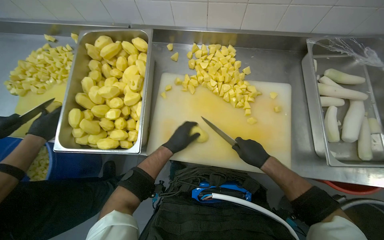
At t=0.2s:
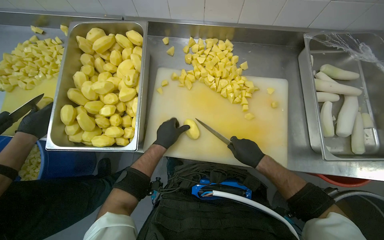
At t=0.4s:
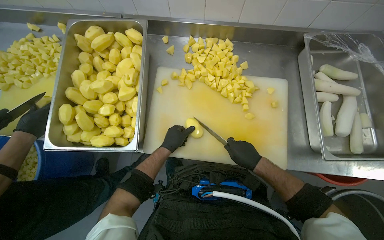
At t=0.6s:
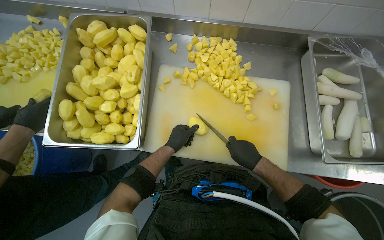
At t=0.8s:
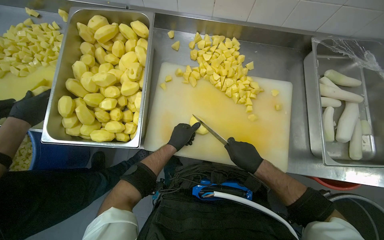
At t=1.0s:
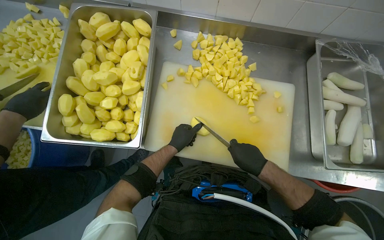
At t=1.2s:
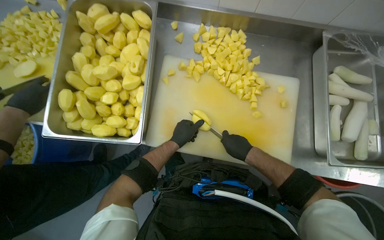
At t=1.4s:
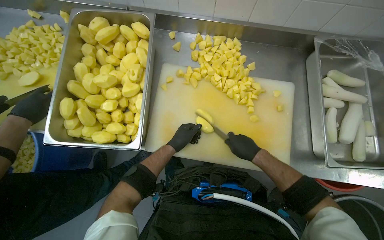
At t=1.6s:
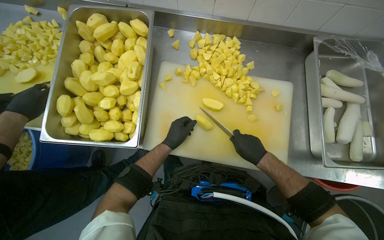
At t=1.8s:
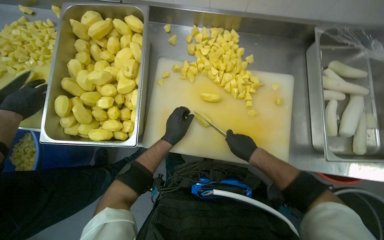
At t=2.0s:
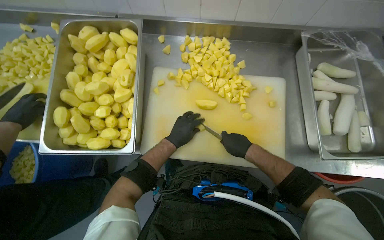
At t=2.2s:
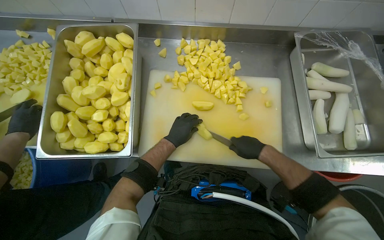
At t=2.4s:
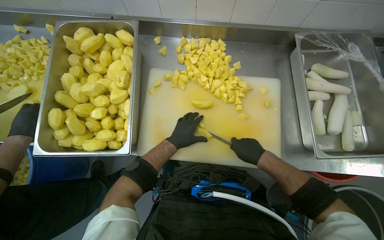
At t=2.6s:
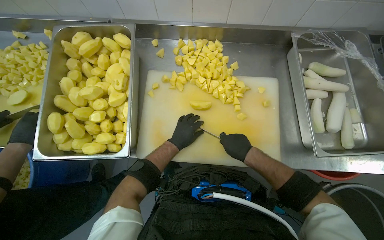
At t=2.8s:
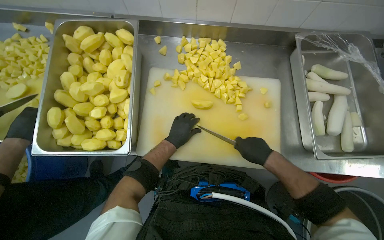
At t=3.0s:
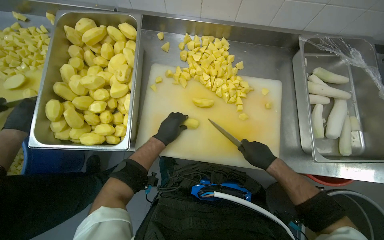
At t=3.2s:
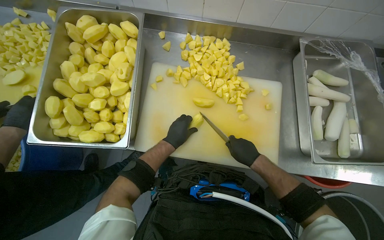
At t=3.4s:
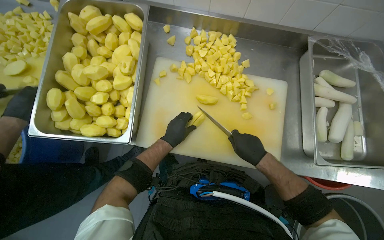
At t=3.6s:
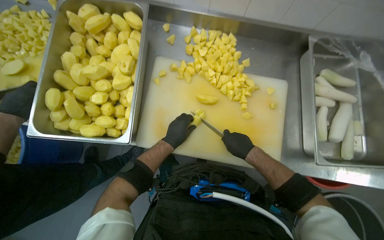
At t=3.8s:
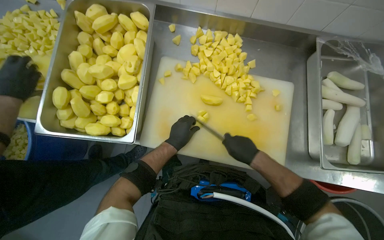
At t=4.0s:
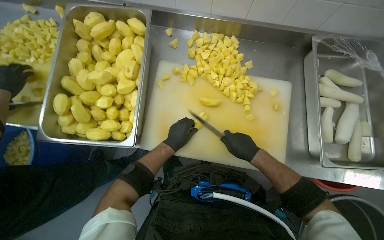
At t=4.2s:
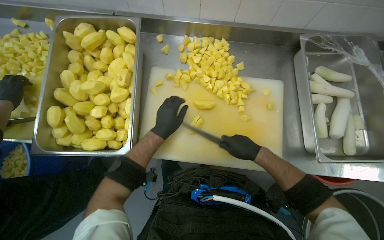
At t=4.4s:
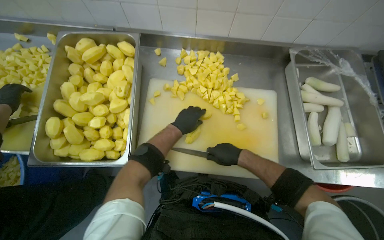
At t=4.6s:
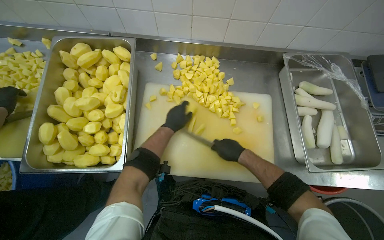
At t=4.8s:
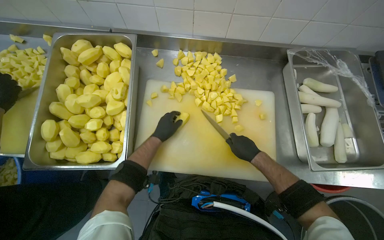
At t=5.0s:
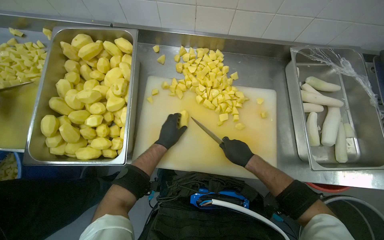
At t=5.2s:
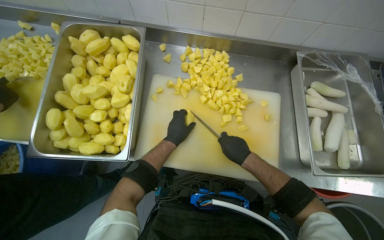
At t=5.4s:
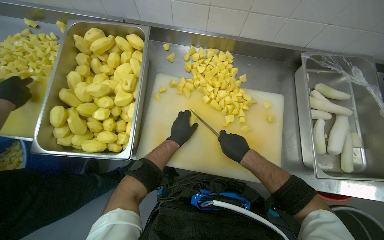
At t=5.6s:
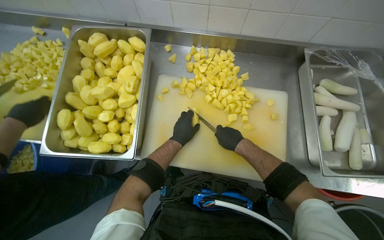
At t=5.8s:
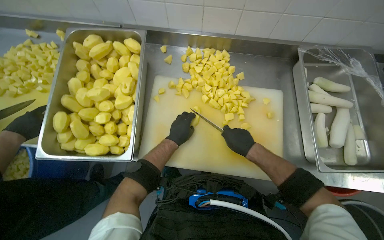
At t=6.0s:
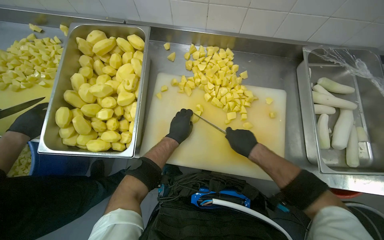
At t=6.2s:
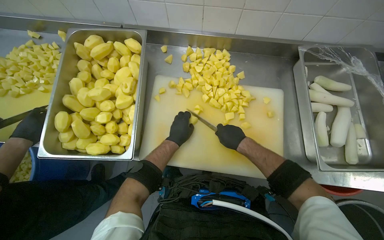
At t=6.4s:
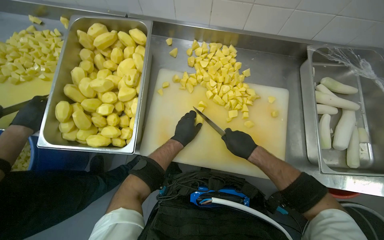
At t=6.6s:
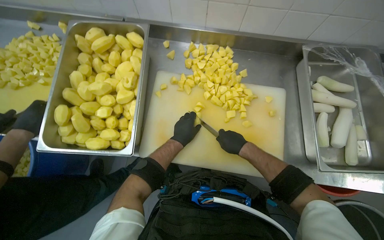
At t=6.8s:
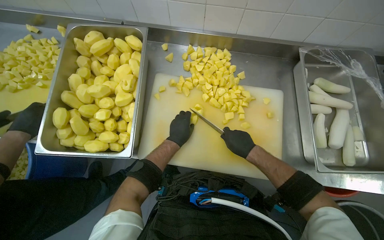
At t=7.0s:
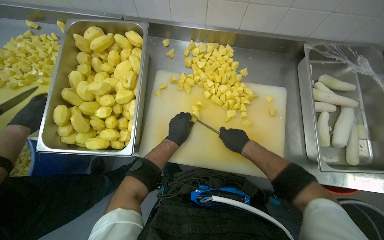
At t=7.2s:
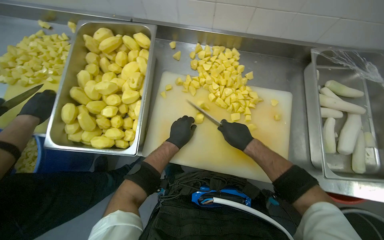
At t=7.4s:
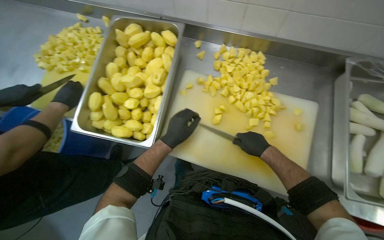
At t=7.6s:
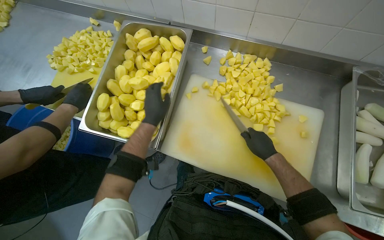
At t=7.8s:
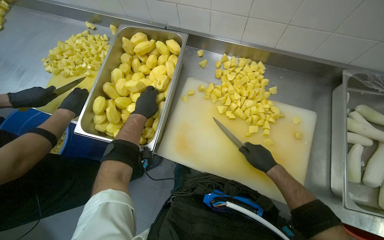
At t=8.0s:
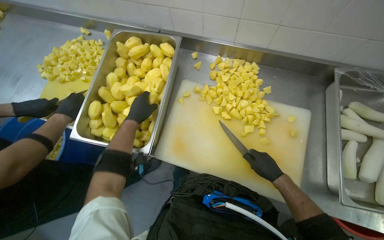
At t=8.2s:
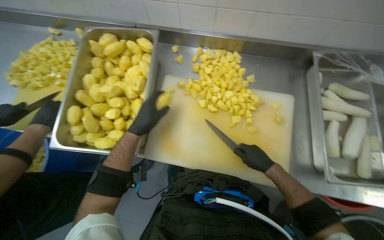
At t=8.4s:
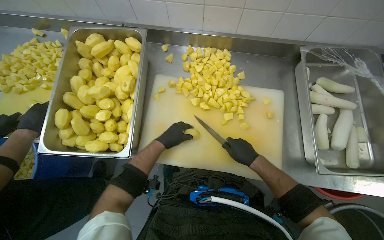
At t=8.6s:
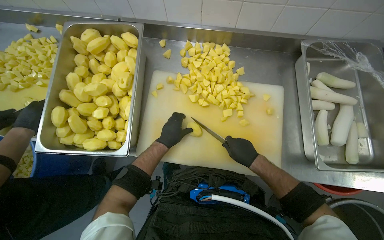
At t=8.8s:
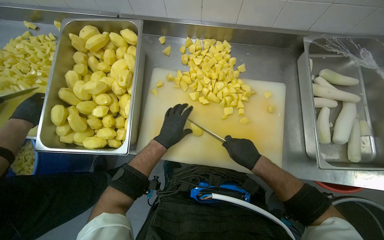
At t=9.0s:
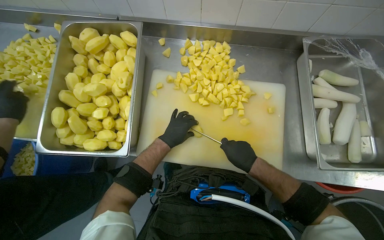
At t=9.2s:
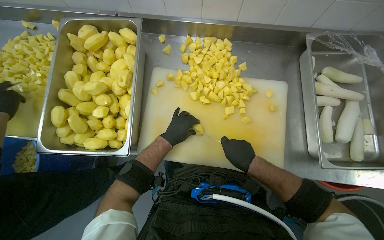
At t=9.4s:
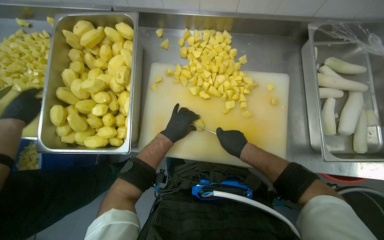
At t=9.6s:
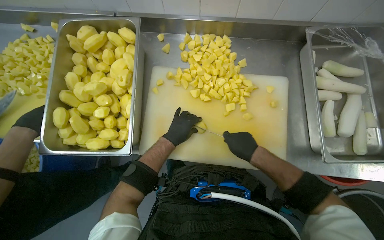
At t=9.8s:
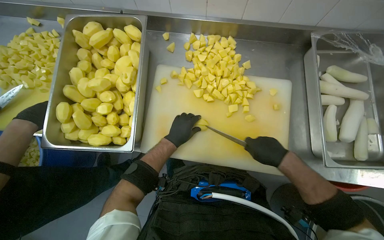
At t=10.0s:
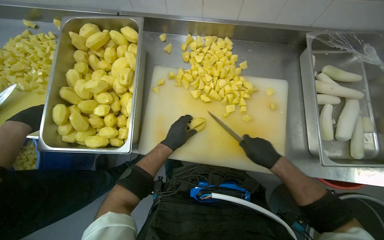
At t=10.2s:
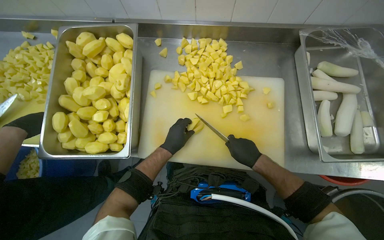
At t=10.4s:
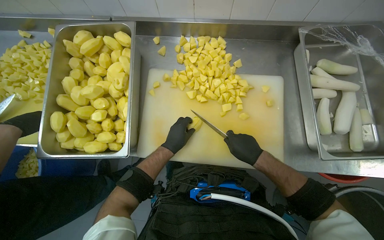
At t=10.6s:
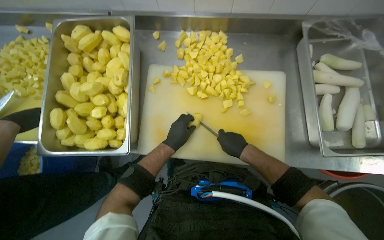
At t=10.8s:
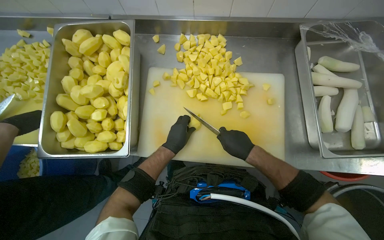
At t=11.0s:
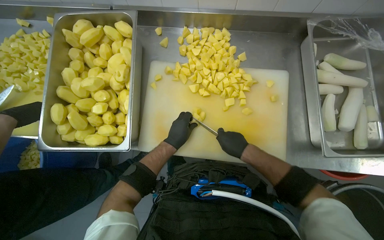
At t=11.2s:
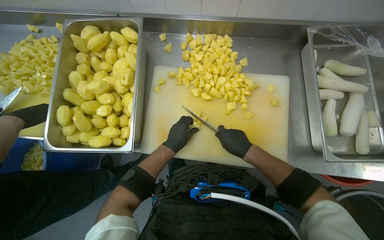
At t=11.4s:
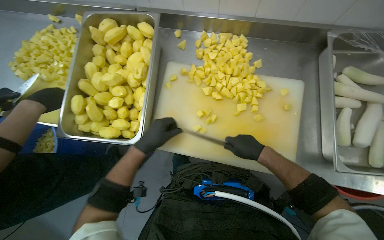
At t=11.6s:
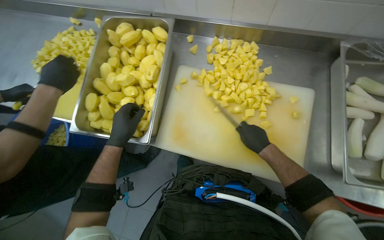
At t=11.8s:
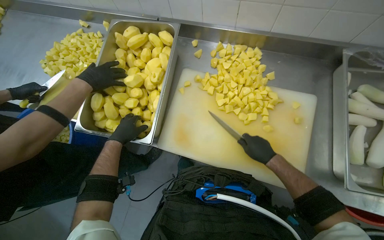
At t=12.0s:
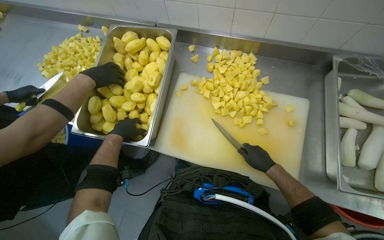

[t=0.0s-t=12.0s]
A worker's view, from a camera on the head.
Job: preparing food.
The whole recording: Cutting potatoes into pieces. The worker cuts peeled potatoes into smaller pieces on a white cutting board.
t=0.0s to t=3.0s: The hands work in one place, with small movements.
t=3.0s to t=4.4s: The right hand travels to the left by approximately 10 cm.
t=4.4s to t=6.0s: The hands work in one place, with small movements.
t=6.0s to t=7.6s: The left hand goes approximately 20 cm to the left and nearer to the camera.
t=7.6s to t=9.0s: The left hand heads farther from the camera, covering approximately 10 cm.
t=9.0s to t=10.4s: The hands make small movements and keep their place.
t=10.4s to t=12.0s: The left hand moves to the left, roughly 25 cm.

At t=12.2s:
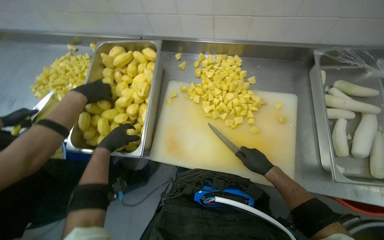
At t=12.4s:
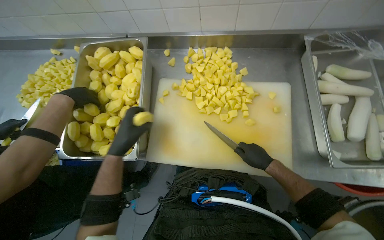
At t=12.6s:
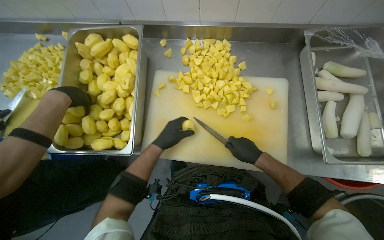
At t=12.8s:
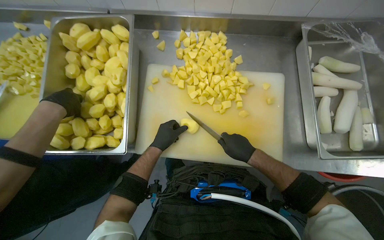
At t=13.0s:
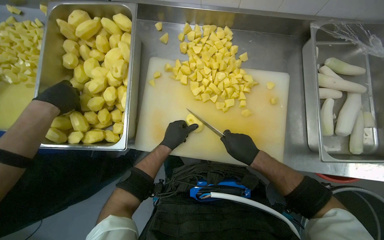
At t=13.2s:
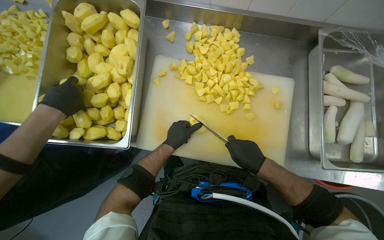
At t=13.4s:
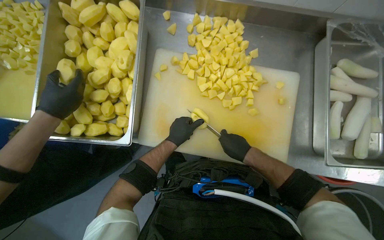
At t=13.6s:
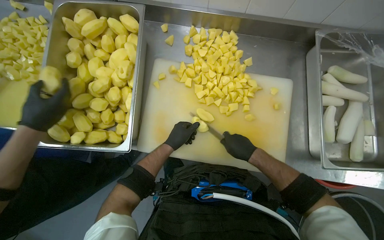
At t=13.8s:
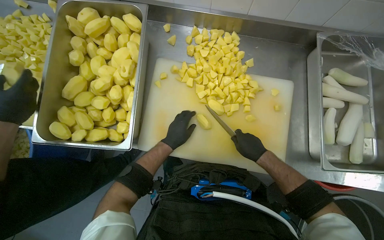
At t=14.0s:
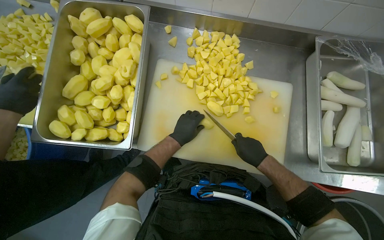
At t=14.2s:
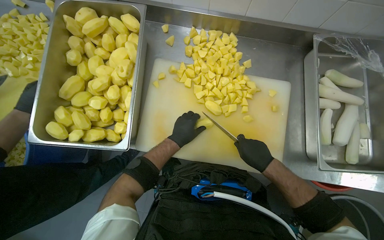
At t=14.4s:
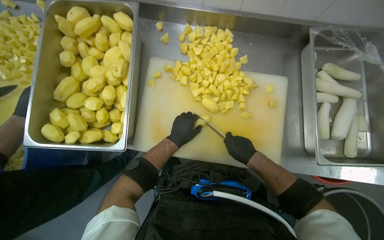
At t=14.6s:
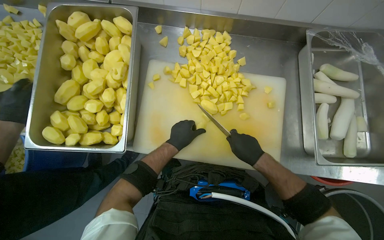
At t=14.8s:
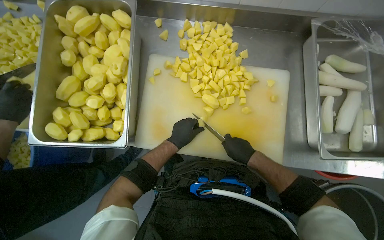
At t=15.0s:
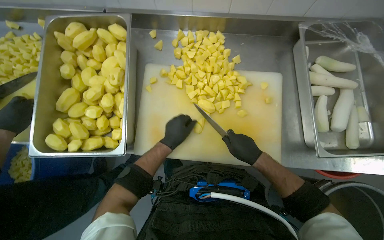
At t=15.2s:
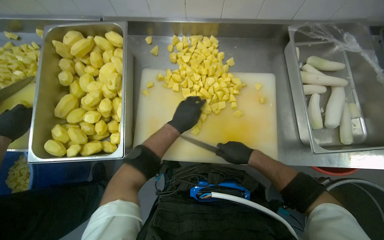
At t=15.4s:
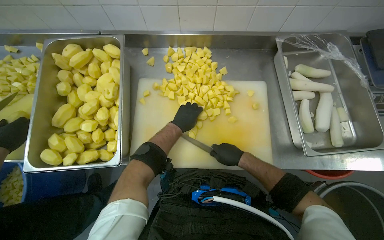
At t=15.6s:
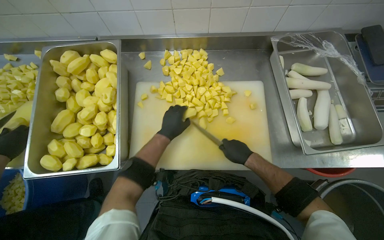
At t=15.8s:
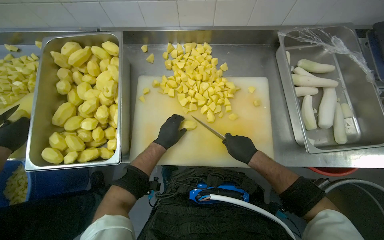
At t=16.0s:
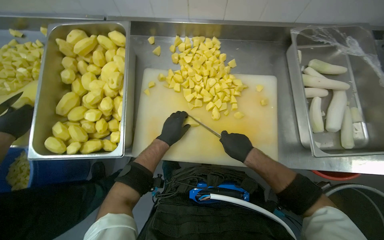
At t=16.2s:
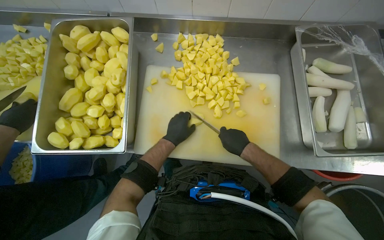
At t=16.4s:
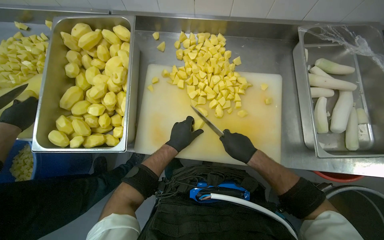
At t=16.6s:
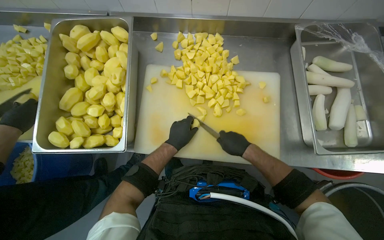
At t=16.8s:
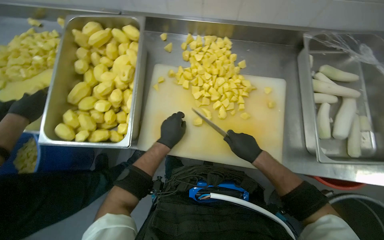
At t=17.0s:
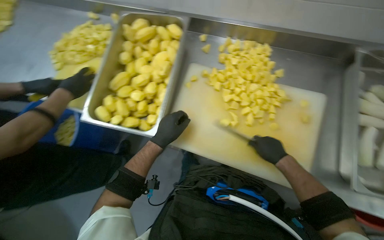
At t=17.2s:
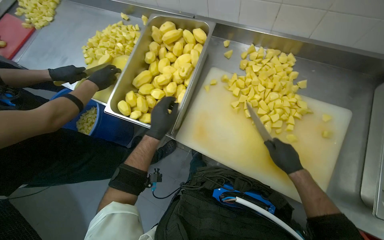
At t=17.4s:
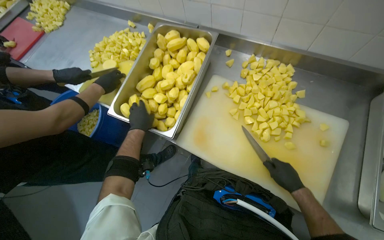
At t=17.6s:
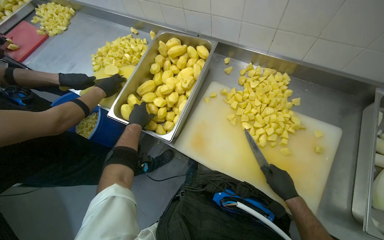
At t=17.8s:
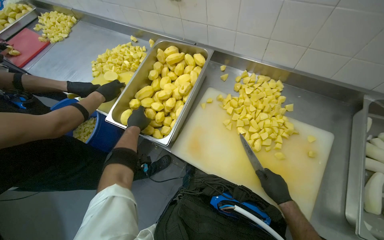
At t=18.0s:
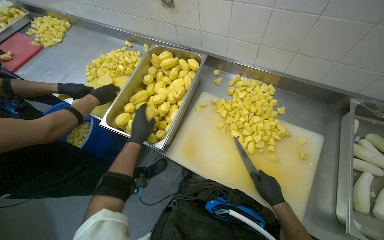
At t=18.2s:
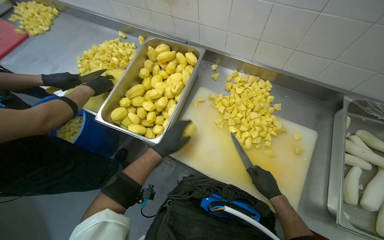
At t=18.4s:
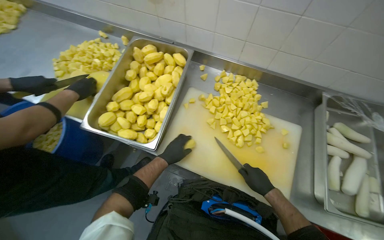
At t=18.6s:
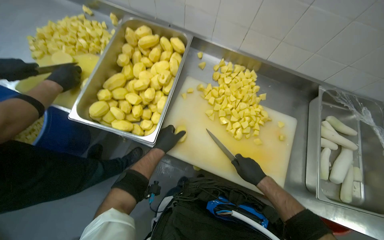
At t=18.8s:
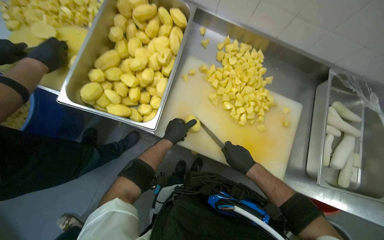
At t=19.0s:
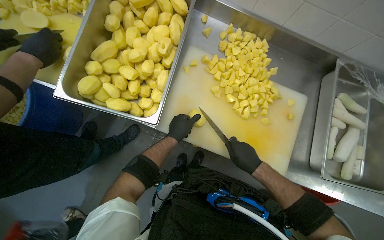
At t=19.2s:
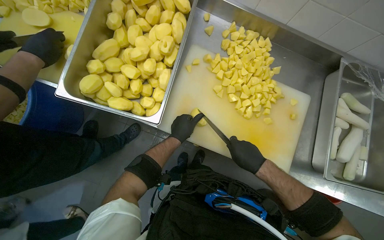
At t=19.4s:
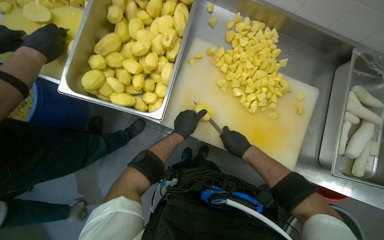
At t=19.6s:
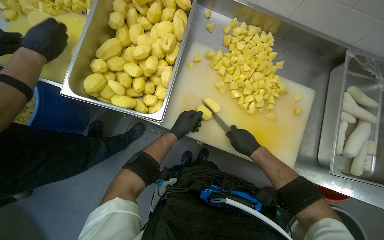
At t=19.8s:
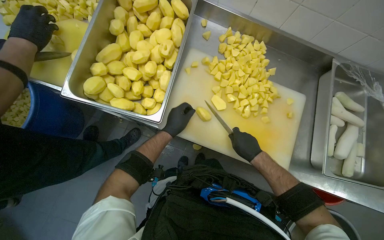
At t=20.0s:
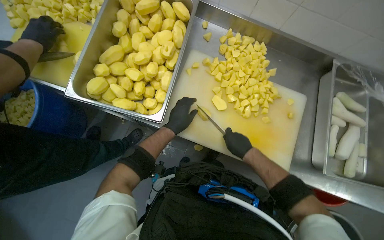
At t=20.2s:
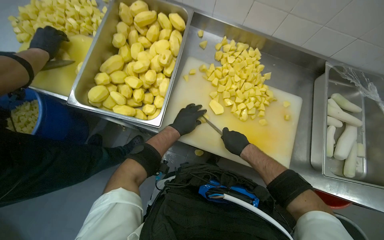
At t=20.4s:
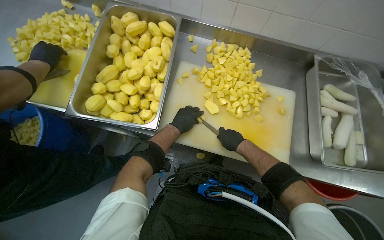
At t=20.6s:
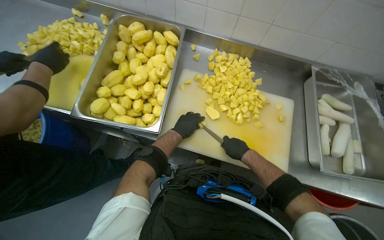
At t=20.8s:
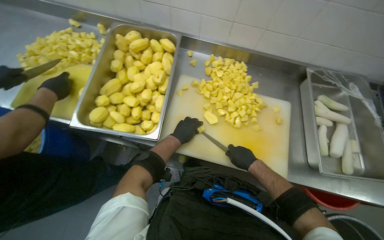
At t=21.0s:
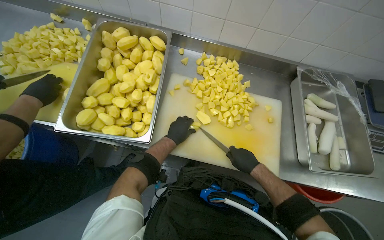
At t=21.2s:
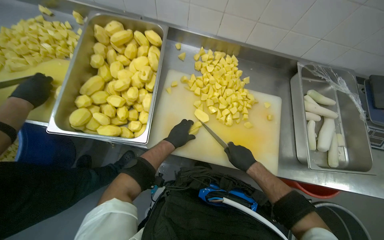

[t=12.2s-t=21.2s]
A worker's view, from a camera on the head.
Job: preparing food.
The whole recording: Cutting potatoes into pieces. The worker cuts peeled potatoes into smaller pieces on a white cutting board.
t=12.2s to t=13.8s: The left hand travels to the right by roughly 20 cm.
t=13.8s to t=15.2s: The hands stay close to where they were, moving slightly.
t=15.2s to t=16.6s: The hands work in one place, with small movements.
t=18.2s to t=19.8s: The wearer looks roughly 10 degrees further downward. The right hand is displaced to the left by approximately 10 cm.
t=19.8s to t=21.2s: The hands stay close to where they were, moving slightly.
